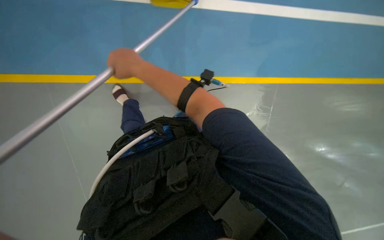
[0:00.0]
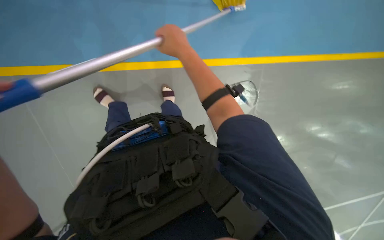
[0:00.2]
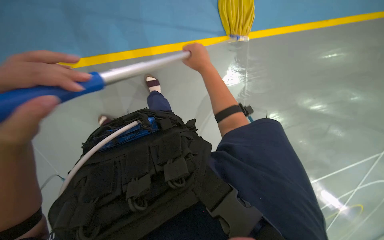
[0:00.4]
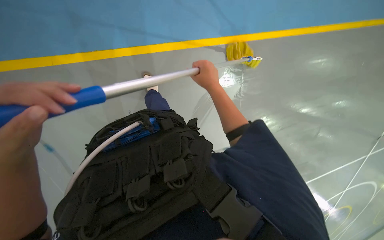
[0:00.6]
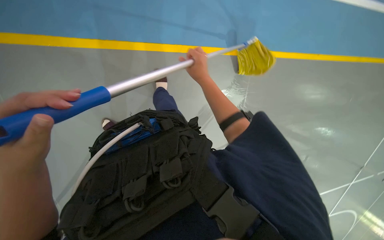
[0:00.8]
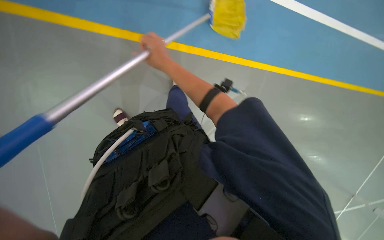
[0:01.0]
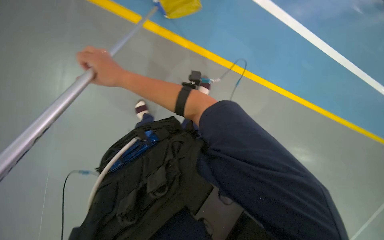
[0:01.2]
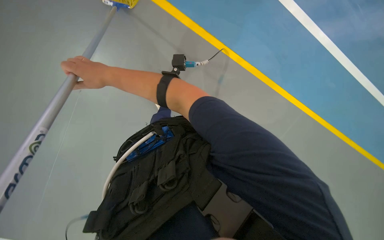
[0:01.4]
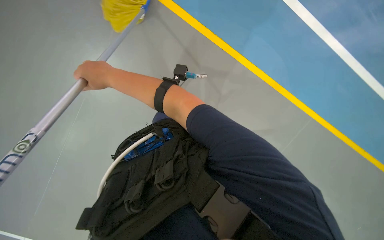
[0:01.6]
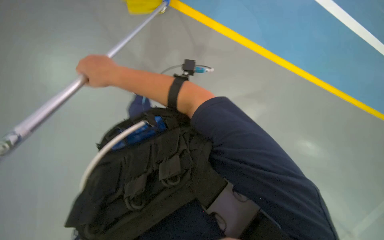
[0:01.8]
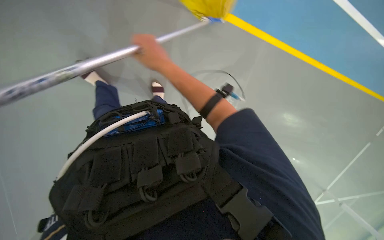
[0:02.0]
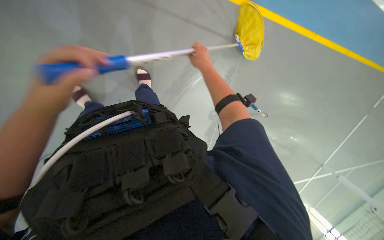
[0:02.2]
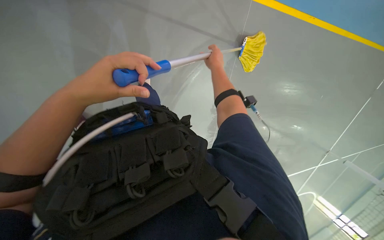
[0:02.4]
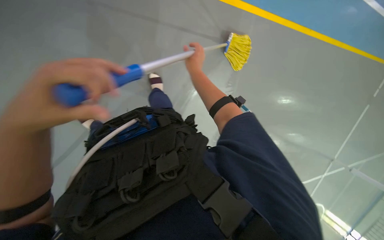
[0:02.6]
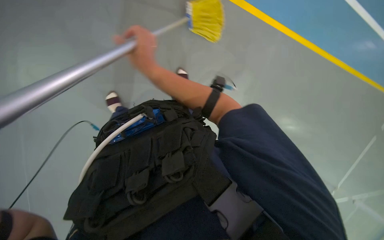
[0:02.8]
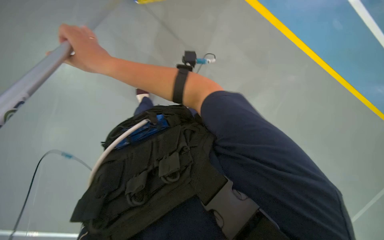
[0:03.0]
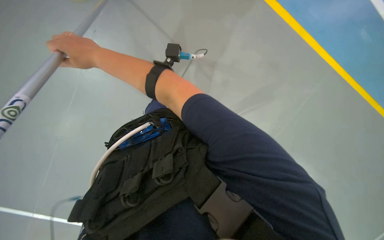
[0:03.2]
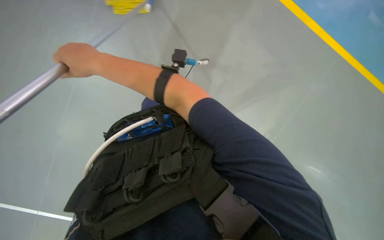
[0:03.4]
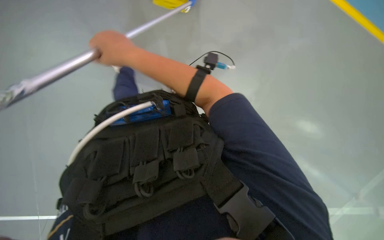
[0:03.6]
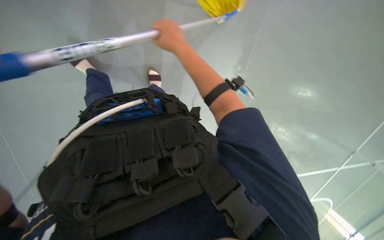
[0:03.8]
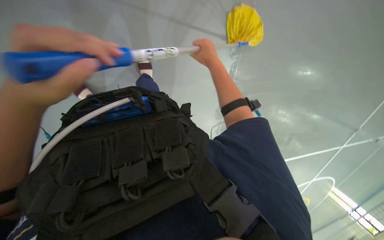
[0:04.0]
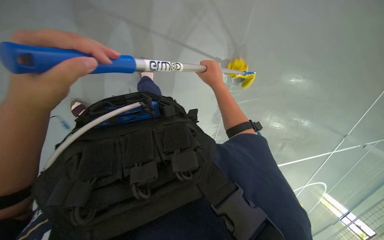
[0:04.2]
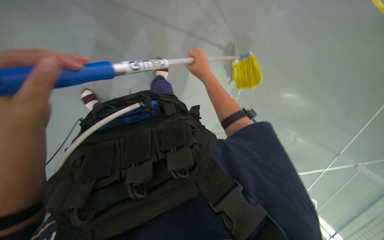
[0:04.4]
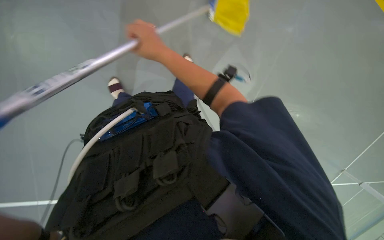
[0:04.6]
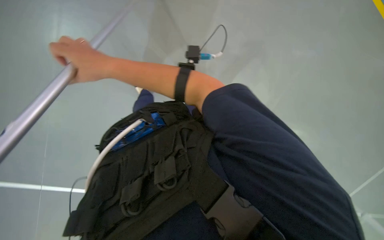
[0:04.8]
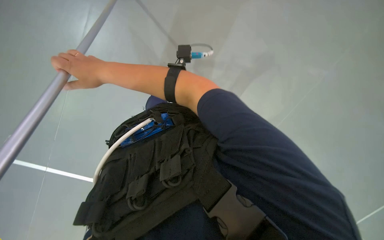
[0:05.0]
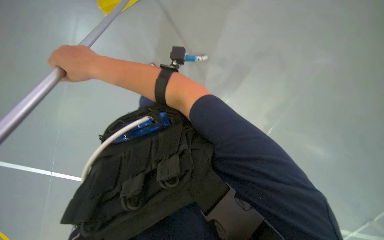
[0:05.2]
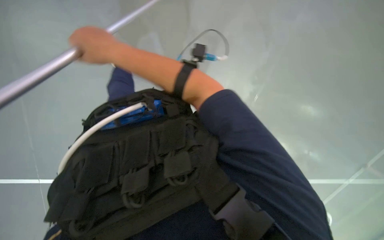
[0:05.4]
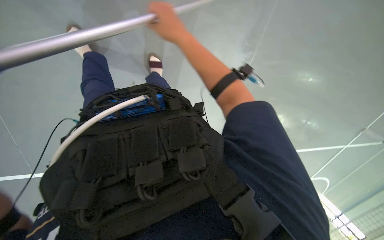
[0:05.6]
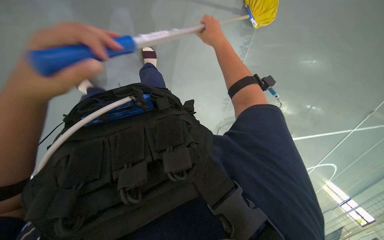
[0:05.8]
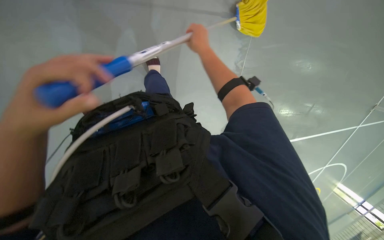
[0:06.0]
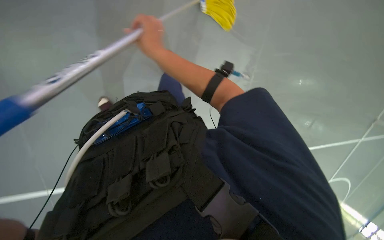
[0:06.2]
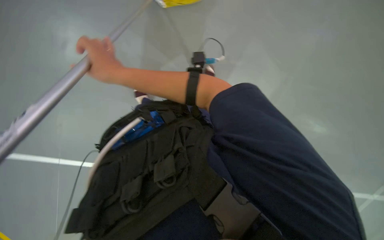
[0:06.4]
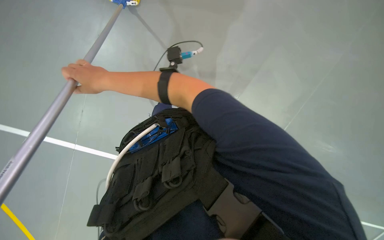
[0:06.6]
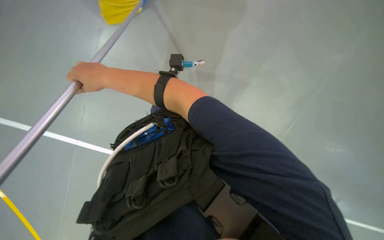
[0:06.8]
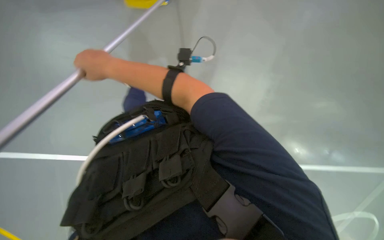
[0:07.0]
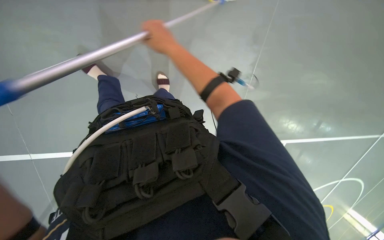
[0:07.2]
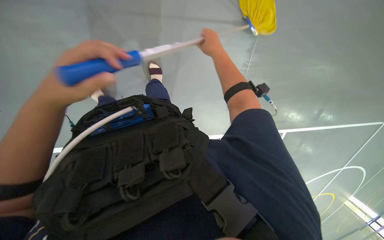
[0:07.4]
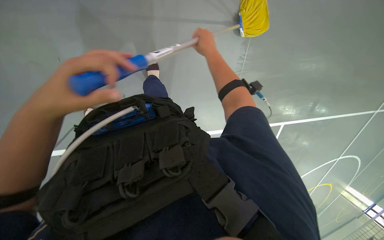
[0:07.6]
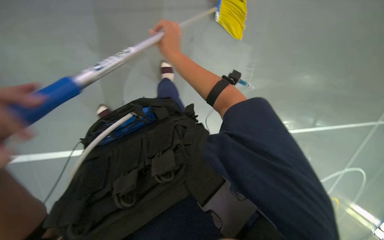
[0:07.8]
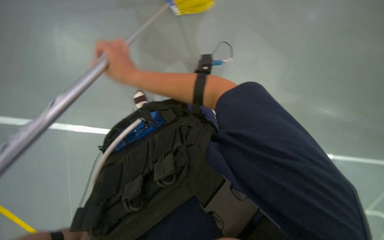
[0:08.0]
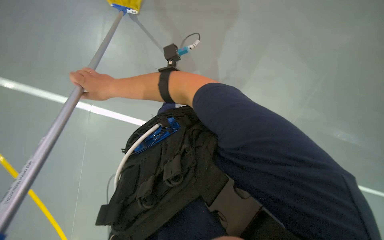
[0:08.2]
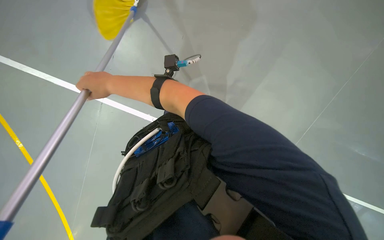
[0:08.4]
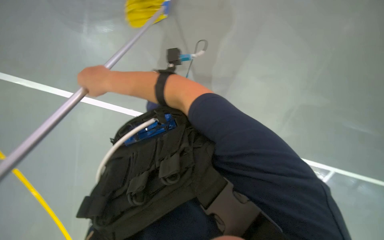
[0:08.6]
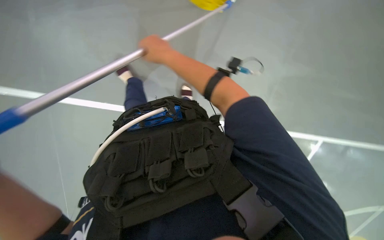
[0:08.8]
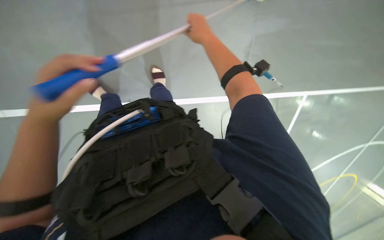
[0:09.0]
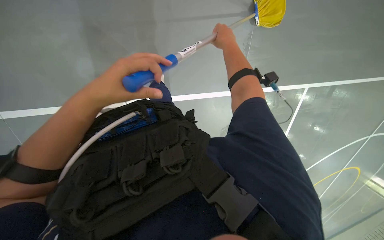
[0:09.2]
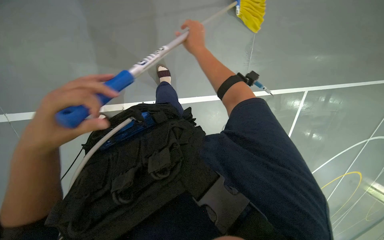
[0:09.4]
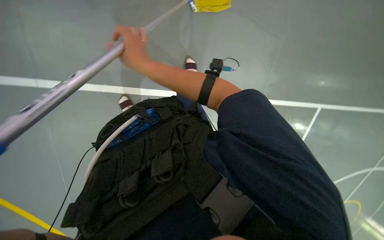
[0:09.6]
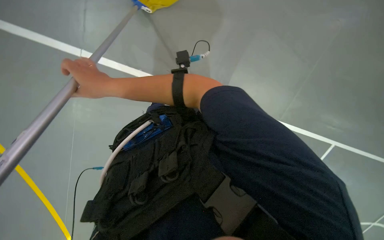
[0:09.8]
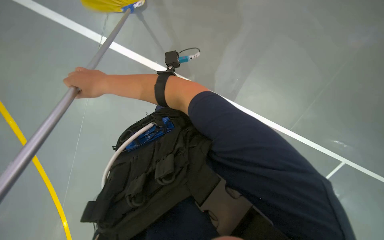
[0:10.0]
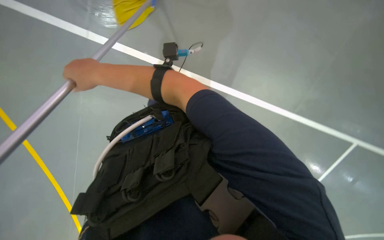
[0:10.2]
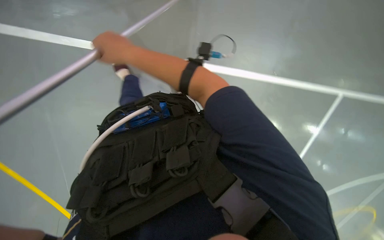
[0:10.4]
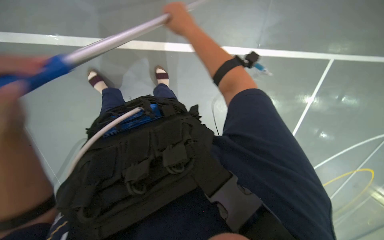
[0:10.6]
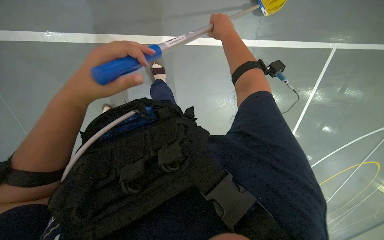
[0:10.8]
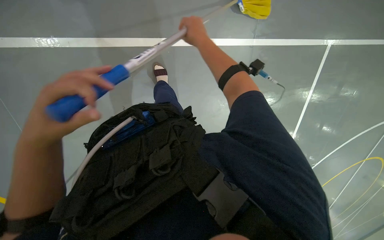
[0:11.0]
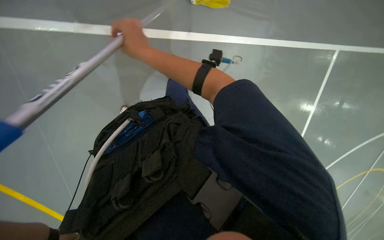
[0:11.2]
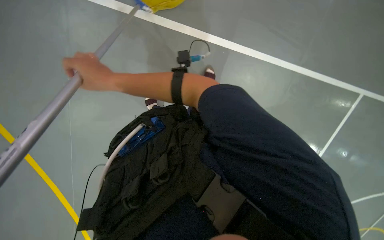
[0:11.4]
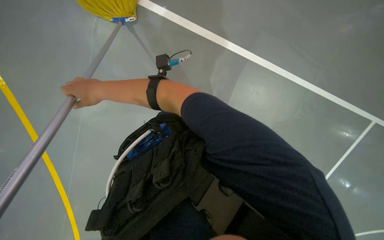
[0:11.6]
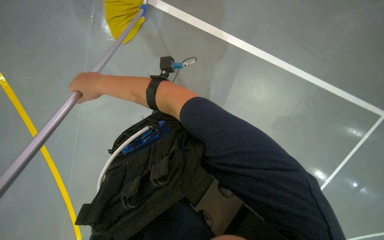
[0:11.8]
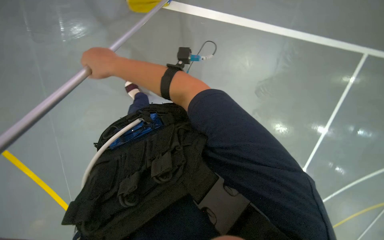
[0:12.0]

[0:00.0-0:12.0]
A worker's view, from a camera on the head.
Job: mopping floor.
The whole recording: Mopping floor. The worker mops the floor with a yellow mop, periodically rinsing and wringing it in a bucket.
0:00.0 to 0:01.6: The right hand reaches approximately 25 cm to the right, then returns.
0:01.6 to 0:03.0: The right hand travels to the right and back again, roughly 30 cm each way.
0:03.0 to 0:04.4: The right hand moves to the right and farther from the camera, approximately 30 cm.
0:04.4 to 0:06.0: The right hand moves approximately 30 cm to the left and comes back.
0:06.0 to 0:07.6: The right hand travels to the left and back again, some 30 cm each way.
0:09.0 to 0:10.4: The right hand swings left and right, some 35 cm each way, with 2 reversals.
0:10.4 to 0:12.0: The right hand swings left and right, about 35 cm each way, with 2 reversals.

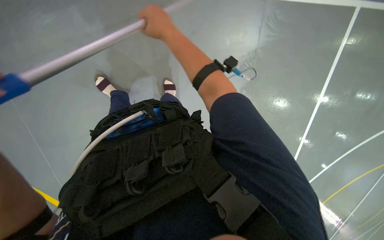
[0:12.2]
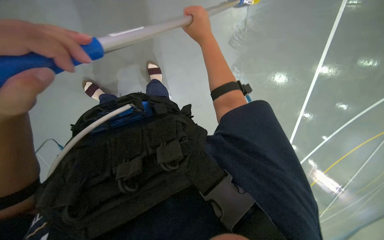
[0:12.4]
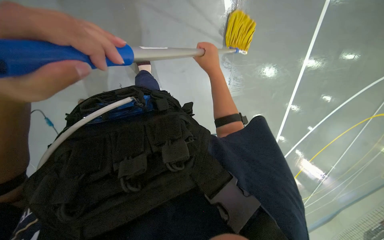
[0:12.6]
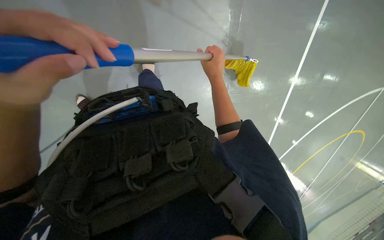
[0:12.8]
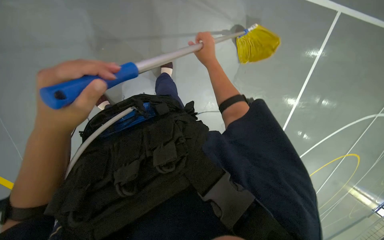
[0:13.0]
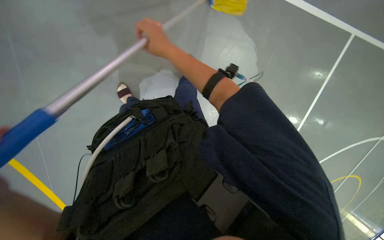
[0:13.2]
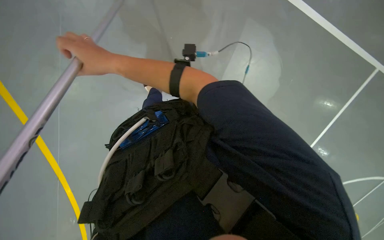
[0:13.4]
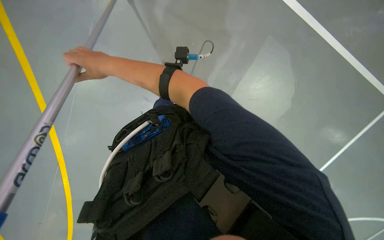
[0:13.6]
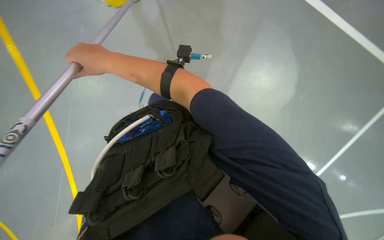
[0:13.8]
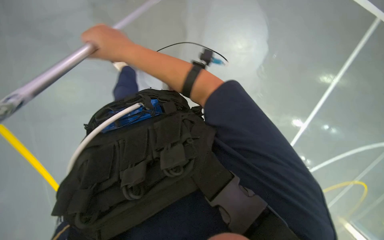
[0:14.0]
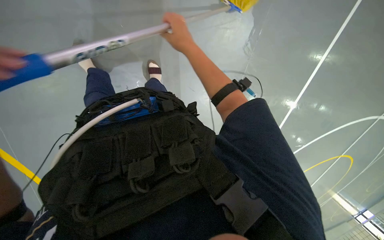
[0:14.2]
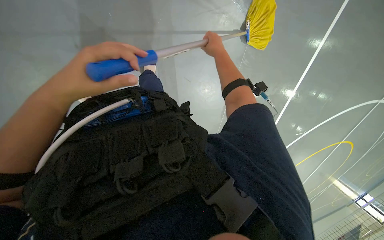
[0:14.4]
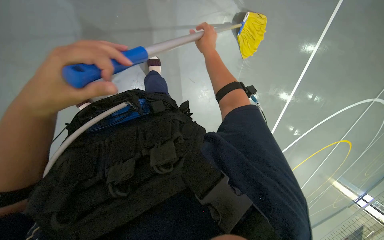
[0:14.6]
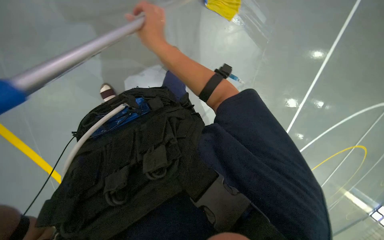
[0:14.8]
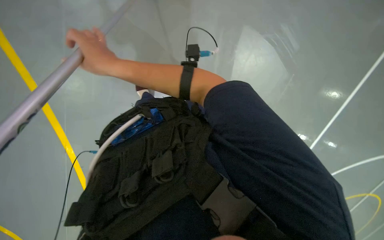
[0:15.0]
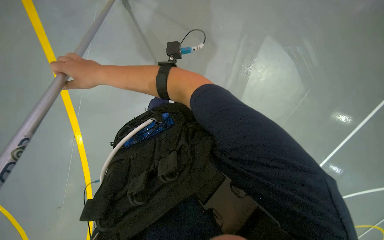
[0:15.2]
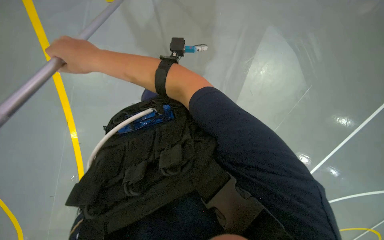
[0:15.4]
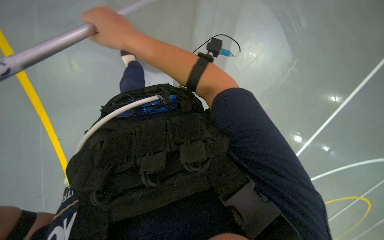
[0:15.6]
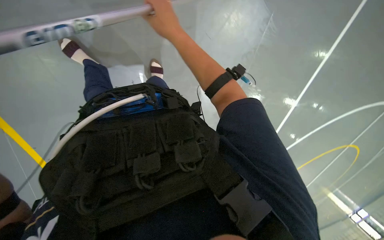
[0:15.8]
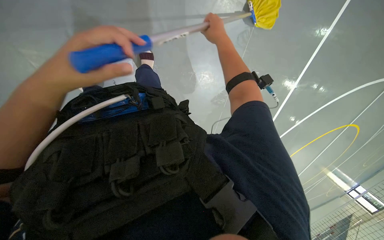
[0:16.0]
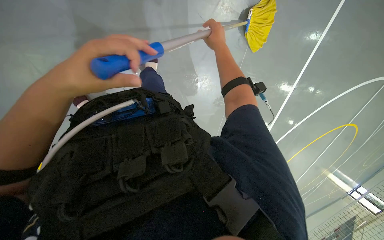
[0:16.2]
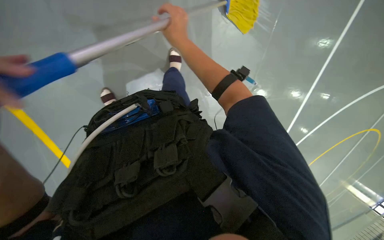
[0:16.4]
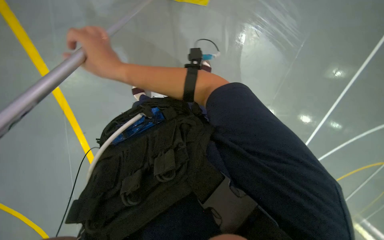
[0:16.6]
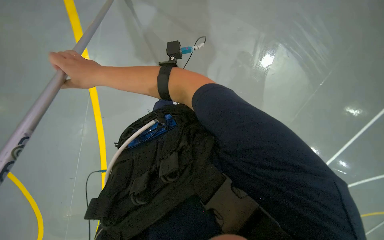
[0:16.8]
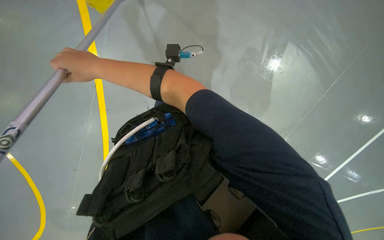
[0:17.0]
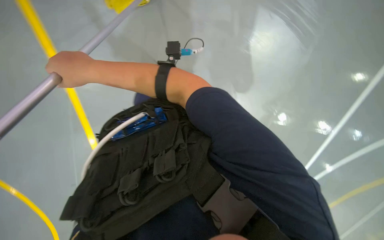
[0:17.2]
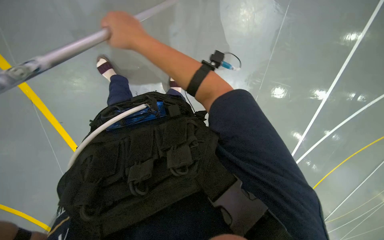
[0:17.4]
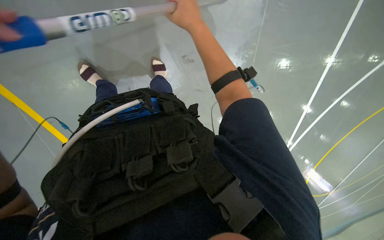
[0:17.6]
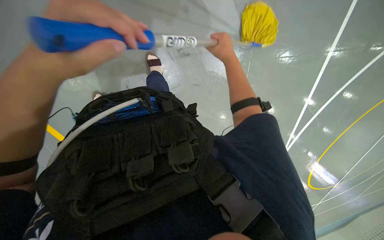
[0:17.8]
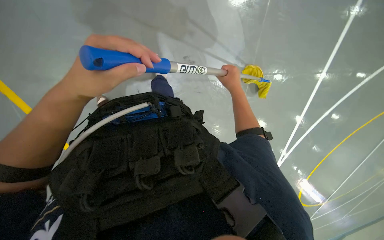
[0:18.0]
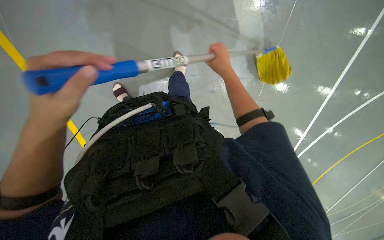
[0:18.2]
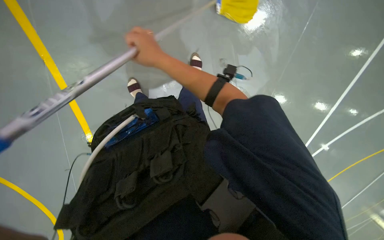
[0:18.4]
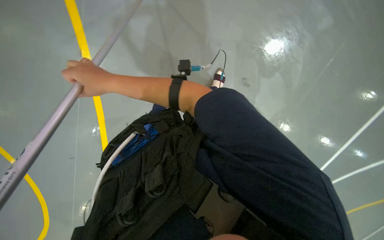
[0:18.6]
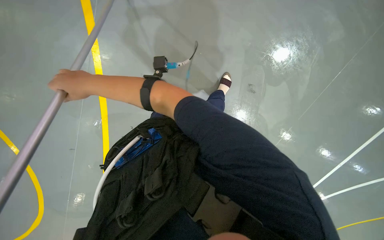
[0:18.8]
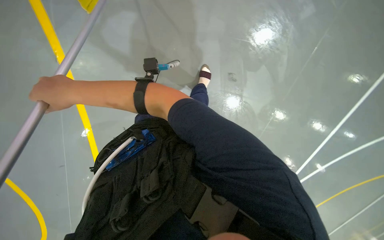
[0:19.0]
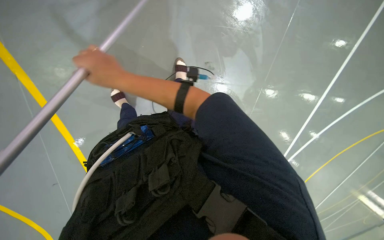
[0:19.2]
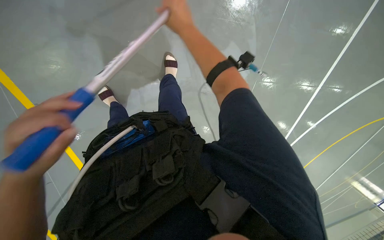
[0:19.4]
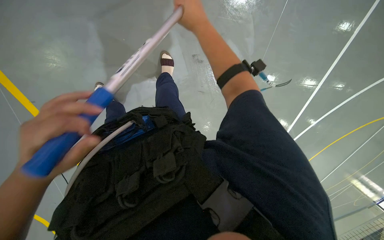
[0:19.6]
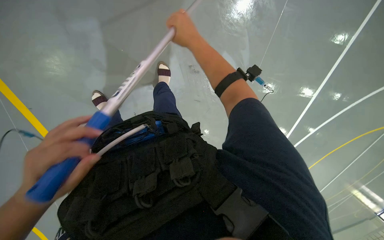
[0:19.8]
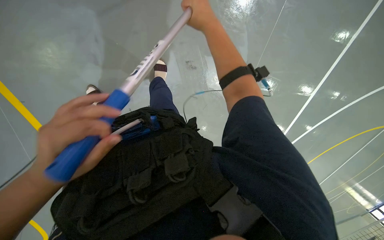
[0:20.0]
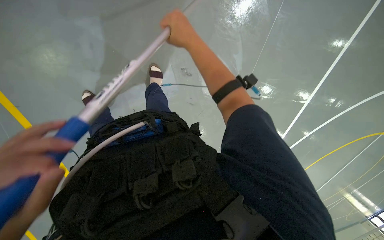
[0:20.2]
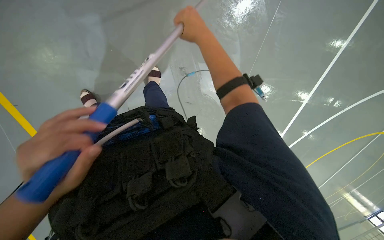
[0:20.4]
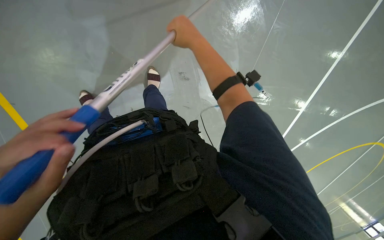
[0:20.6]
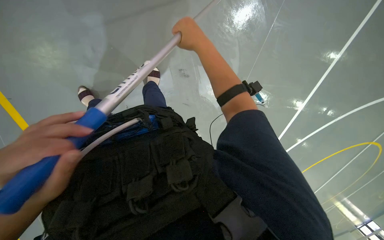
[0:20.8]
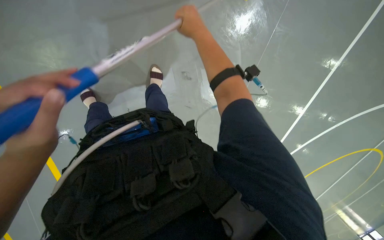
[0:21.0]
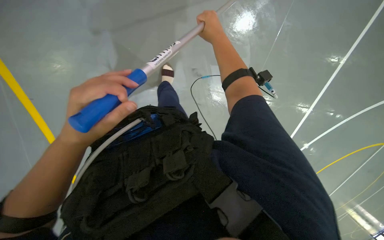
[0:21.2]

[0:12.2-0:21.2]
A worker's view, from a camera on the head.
Job: mopping floor.
The whole recording: Mopping floor. The worker mops the floor with a yellow mop, periodically rinsing and wringing it in a bucket.
0:12.2 to 0:13.8: The right hand goes approximately 15 cm to the left and down the picture.
0:16.6 to 0:18.2: The right hand shifts about 25 cm to the right and farther from the camera.
